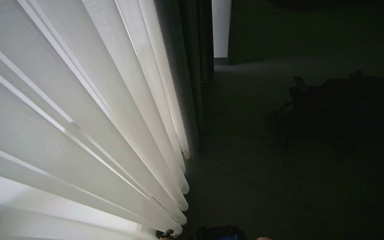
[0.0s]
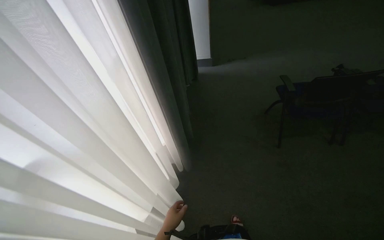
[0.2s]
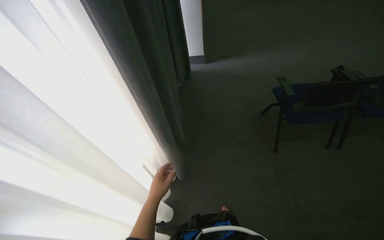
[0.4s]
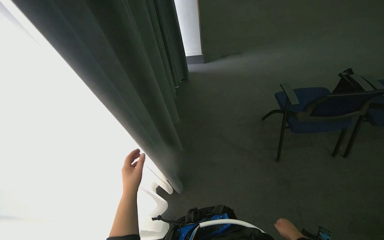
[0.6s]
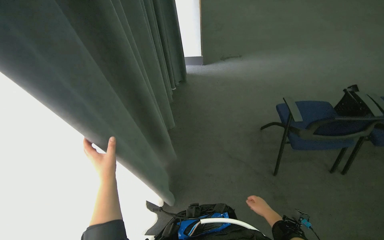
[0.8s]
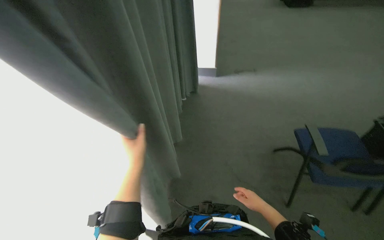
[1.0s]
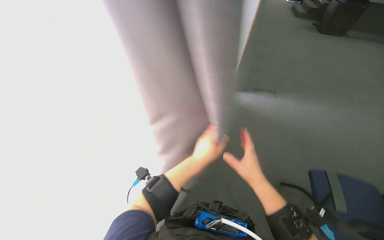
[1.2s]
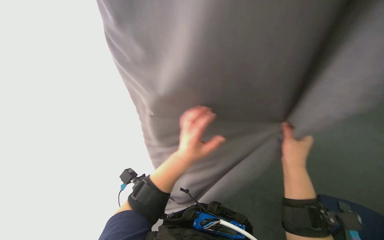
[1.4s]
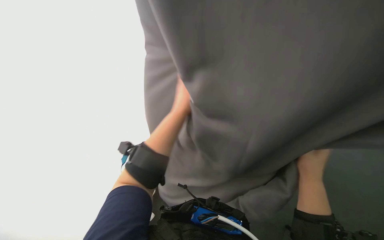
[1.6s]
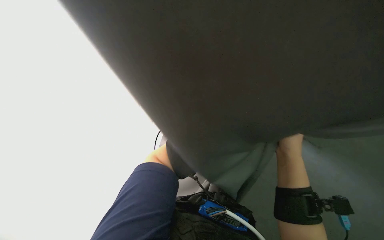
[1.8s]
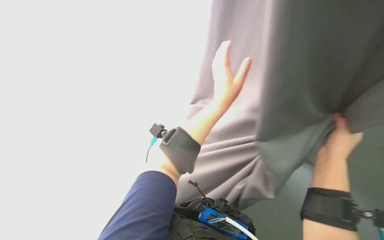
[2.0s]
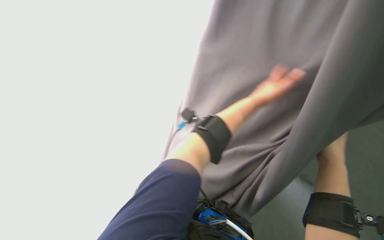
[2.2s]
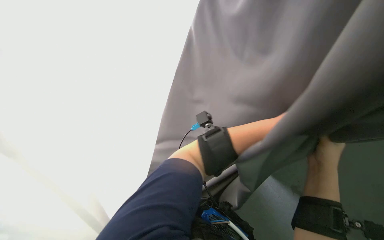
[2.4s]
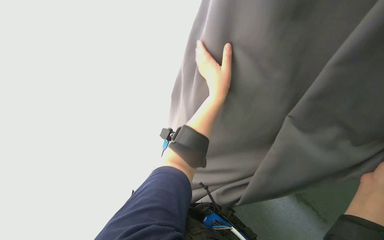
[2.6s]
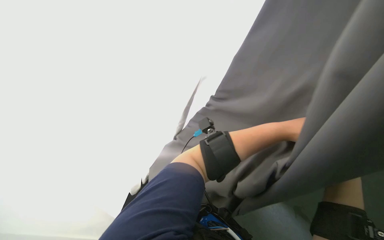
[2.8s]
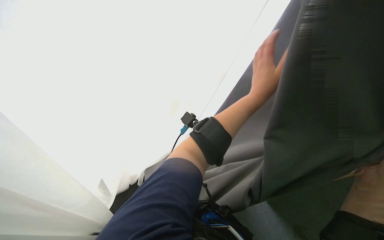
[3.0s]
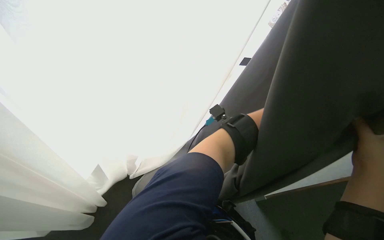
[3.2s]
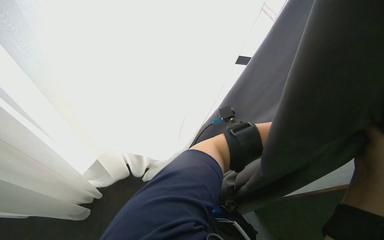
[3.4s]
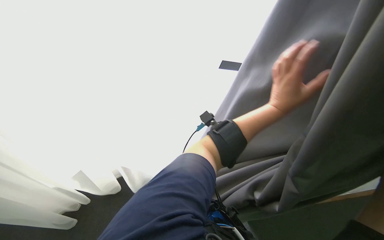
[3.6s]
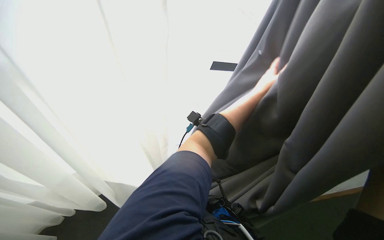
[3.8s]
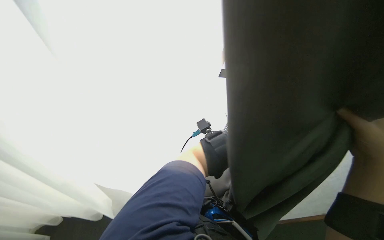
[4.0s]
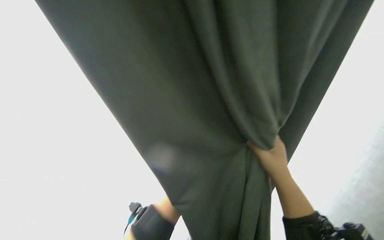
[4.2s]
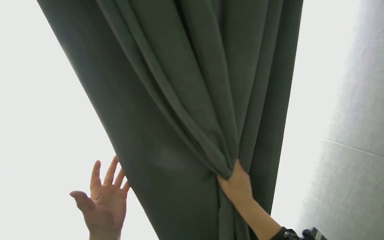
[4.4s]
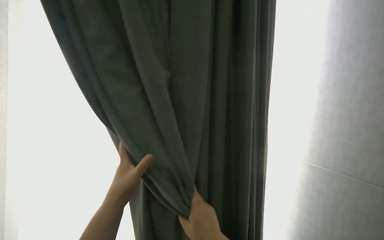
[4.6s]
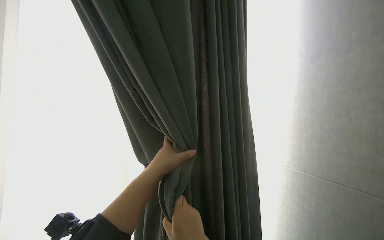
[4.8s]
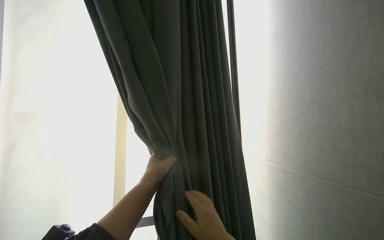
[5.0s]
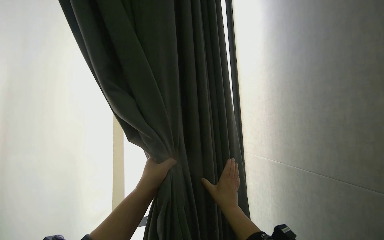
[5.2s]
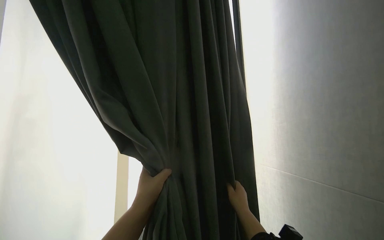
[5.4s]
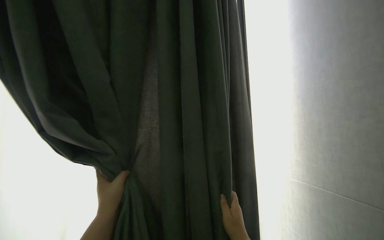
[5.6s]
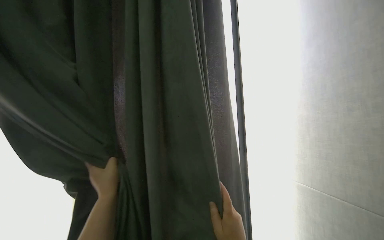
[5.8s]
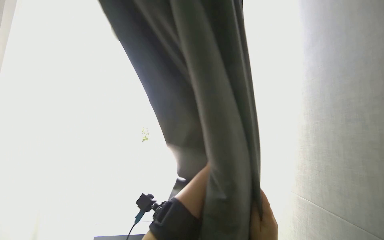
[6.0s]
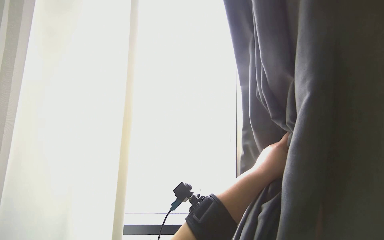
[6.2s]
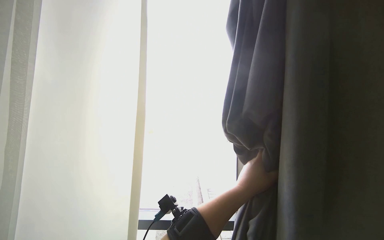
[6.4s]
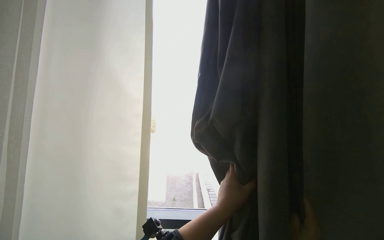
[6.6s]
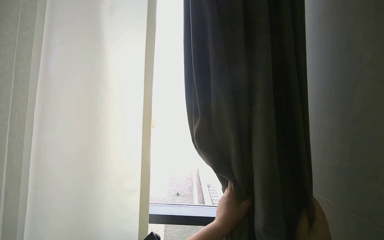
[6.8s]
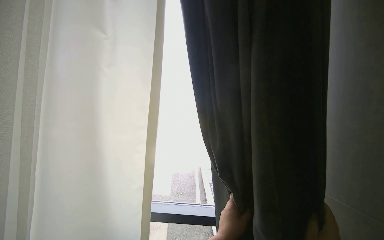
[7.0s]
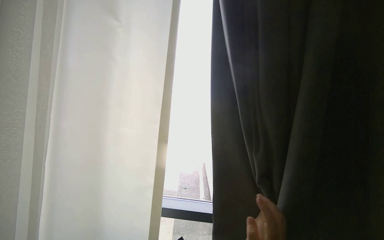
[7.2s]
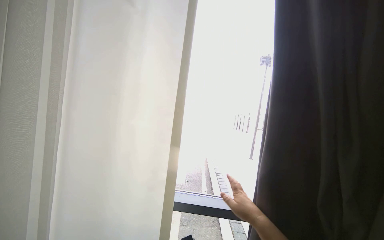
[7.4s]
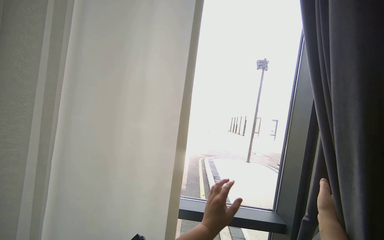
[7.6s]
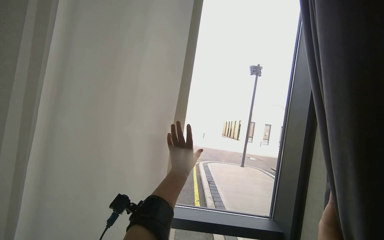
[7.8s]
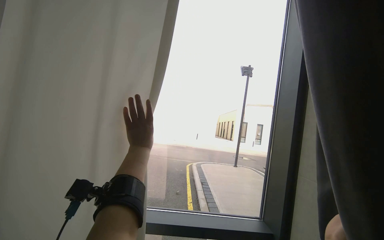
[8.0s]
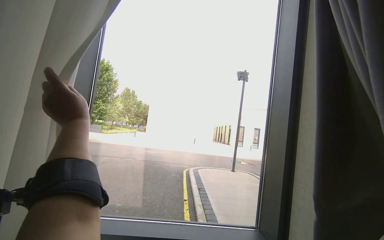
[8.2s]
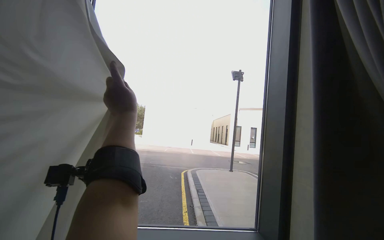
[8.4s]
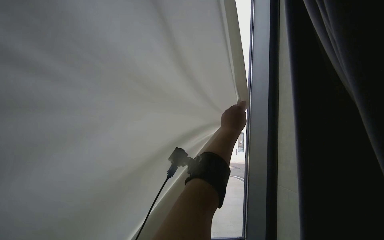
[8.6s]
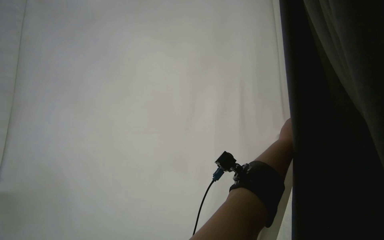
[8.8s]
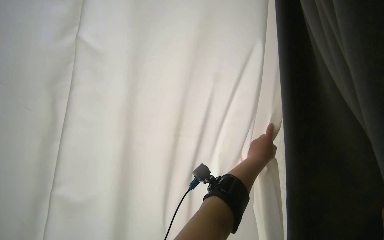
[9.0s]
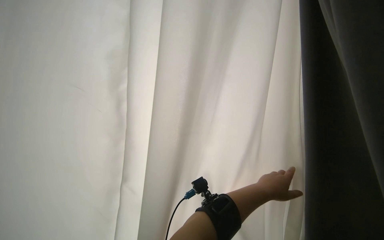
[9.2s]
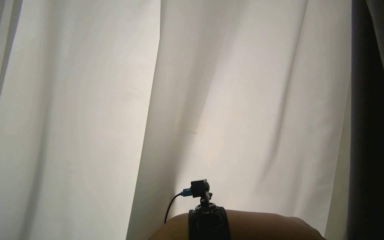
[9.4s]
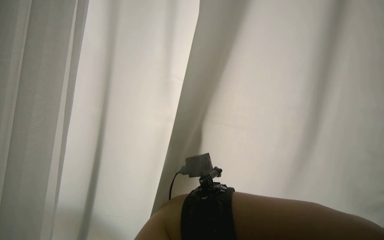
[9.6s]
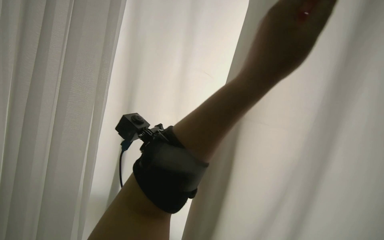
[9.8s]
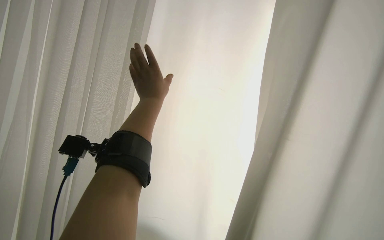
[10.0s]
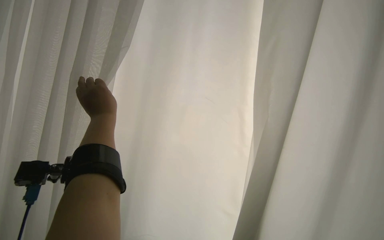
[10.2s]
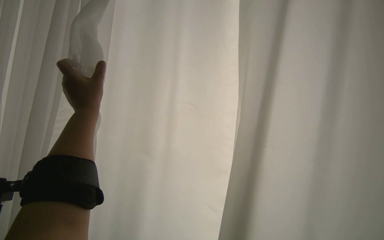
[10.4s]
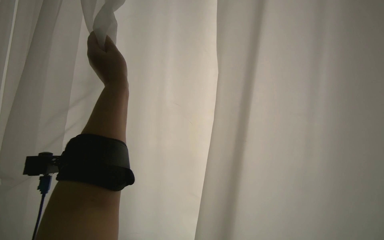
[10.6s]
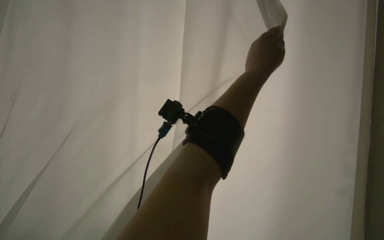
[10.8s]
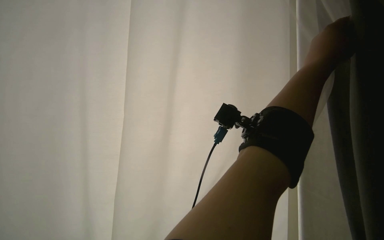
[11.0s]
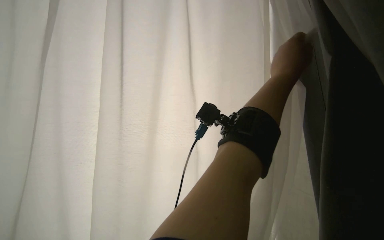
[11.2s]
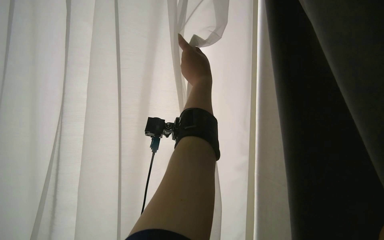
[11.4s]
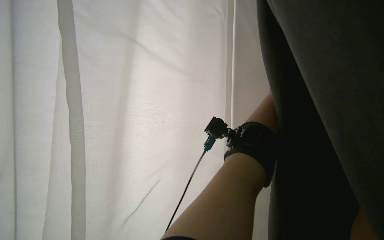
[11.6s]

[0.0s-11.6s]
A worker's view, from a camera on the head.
Job: organizing items.
The whole recording: Pulling room curtains. The worker pulls and adjusts the grey and white curtains across the window.
0.0s to 1.4s: The head travels approximately 80 cm.
1.4s to 2.8s: The wearer looks roughly 10 degrees further upward.
8.8s to 10.2s: The head rotates roughly 40 degrees to the left. The view tilts approximately 15 degrees upward.

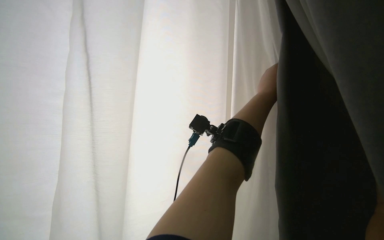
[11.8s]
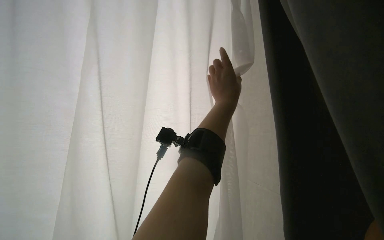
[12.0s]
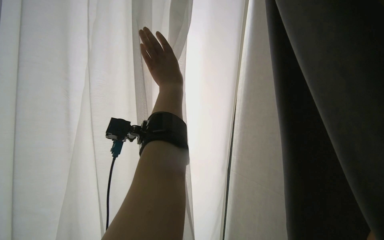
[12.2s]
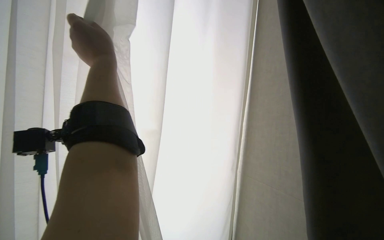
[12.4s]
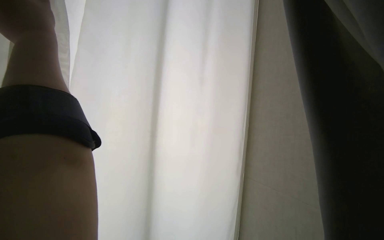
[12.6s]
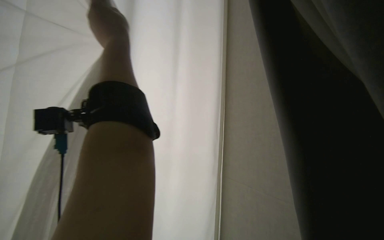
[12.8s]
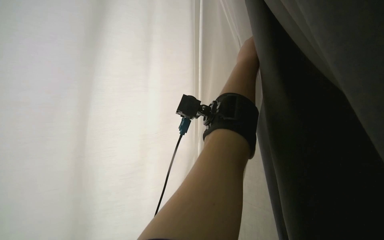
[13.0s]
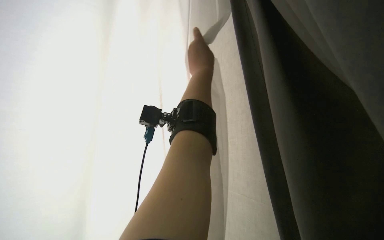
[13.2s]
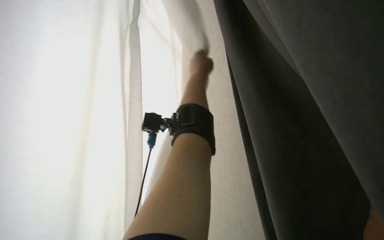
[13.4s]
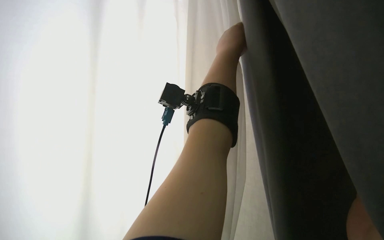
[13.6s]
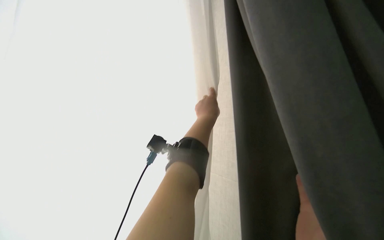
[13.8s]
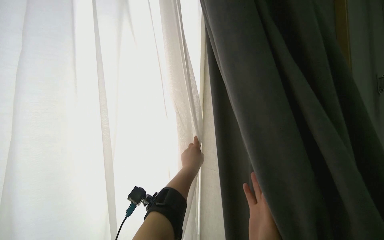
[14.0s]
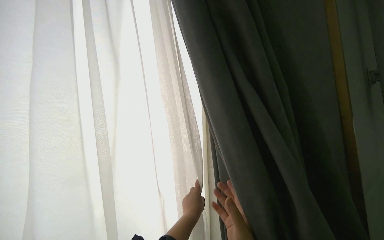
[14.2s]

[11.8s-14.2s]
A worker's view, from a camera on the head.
Job: organizing items.
The whole recording: Pulling room curtains. The worker pulls and adjusts the grey and white curtains across the window.
13.0s to 14.2s: The left hand heads down the picture, covering some 40 cm.

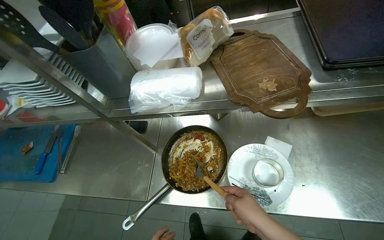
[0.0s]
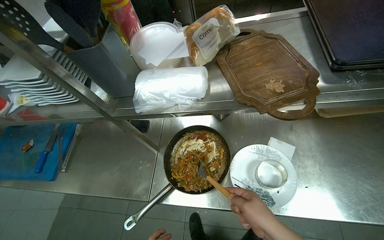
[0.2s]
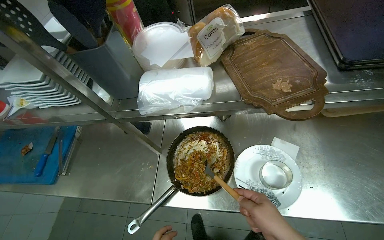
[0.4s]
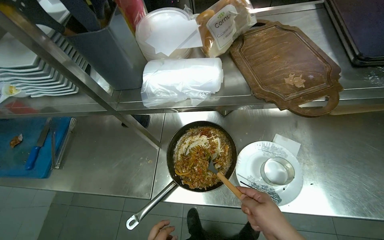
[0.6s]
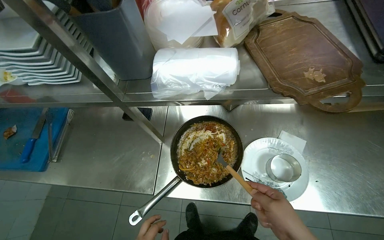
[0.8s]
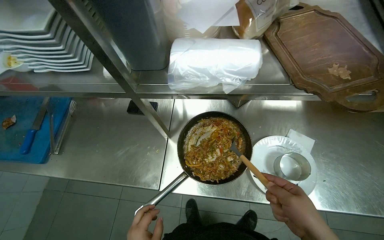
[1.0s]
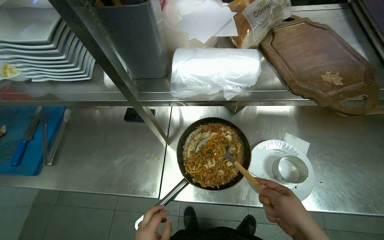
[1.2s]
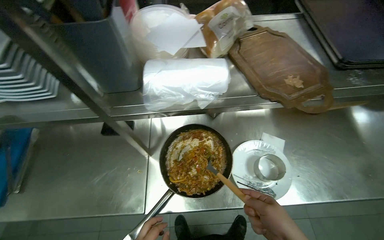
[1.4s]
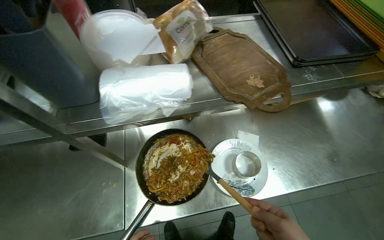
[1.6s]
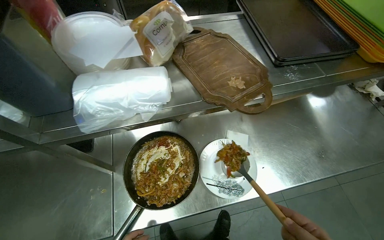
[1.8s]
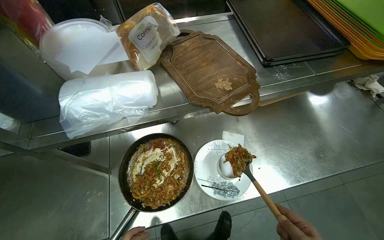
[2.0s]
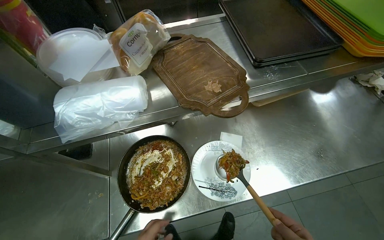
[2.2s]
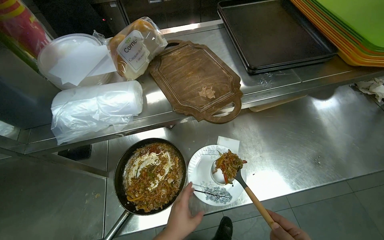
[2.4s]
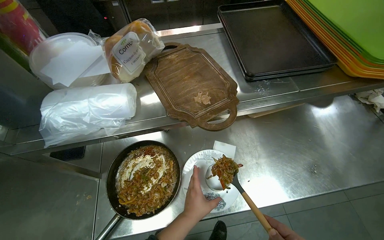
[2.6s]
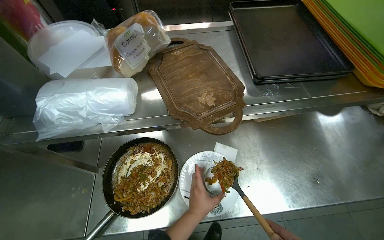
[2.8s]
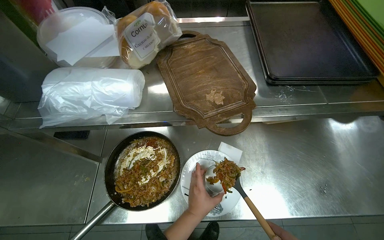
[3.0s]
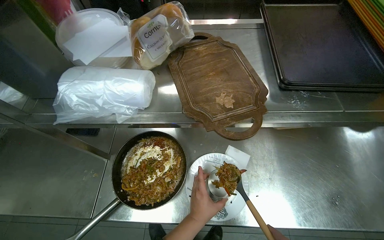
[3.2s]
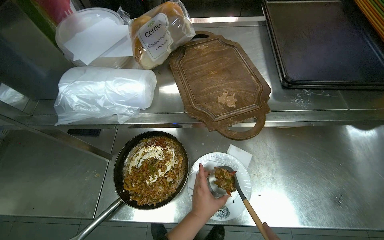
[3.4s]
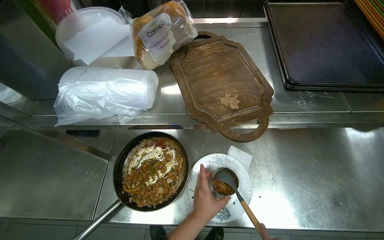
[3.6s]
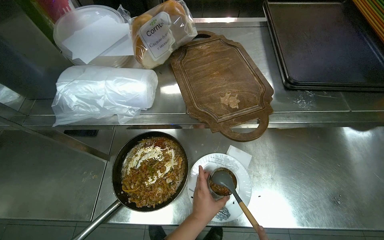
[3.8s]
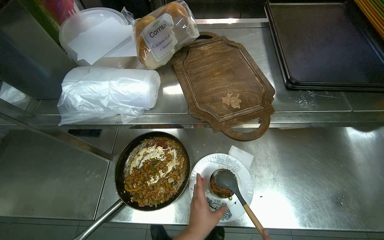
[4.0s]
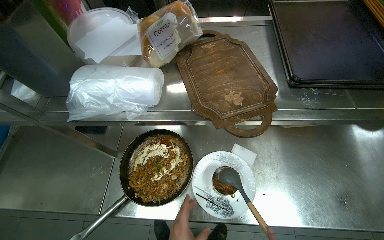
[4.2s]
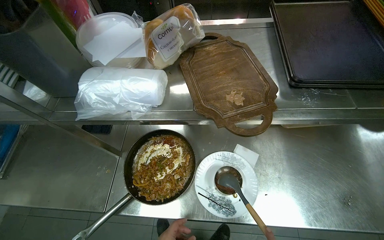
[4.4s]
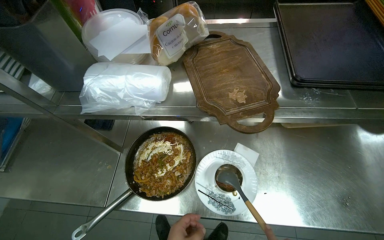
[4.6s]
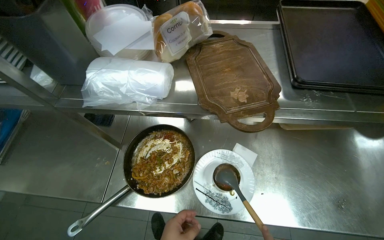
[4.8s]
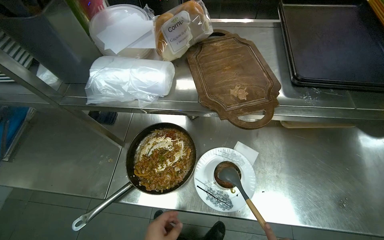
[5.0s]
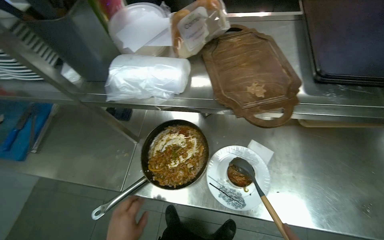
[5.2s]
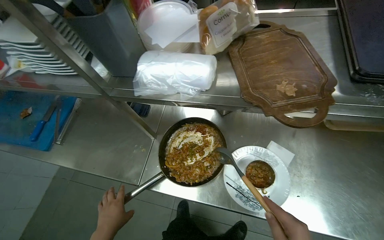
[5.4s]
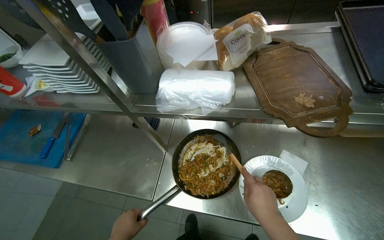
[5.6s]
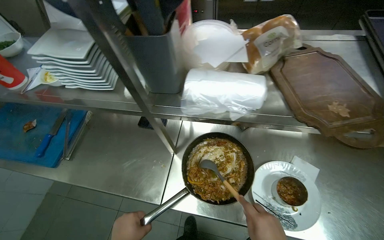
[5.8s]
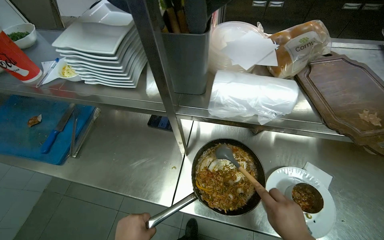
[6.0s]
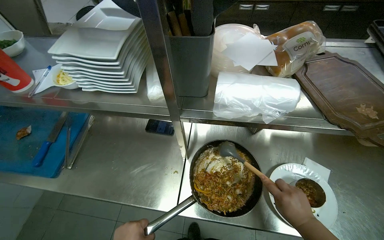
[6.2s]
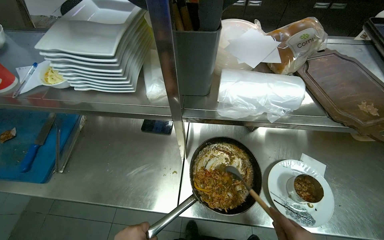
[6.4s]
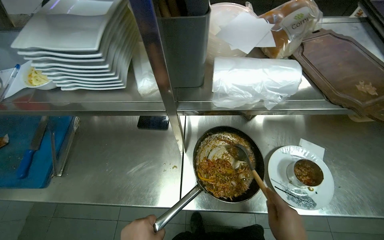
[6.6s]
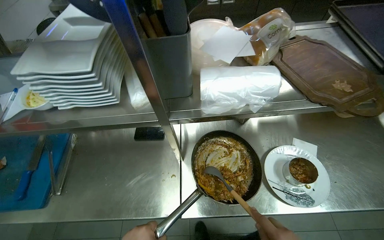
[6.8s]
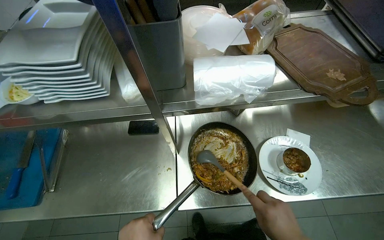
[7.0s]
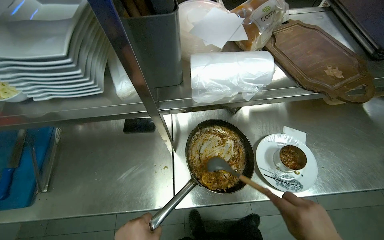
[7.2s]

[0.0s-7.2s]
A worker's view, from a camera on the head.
Job: preparing food.
The whole recording: Plating food. The worker scoops cooked food into a metal cup, adjusts it, and garnishes it with salad and sprinkles.
5.8s to 7.2s: The wearer's head swings some 15 degrees to the right.
